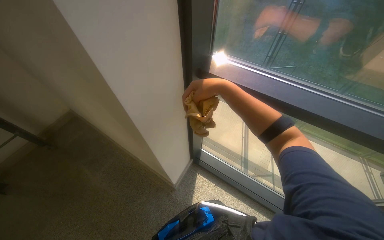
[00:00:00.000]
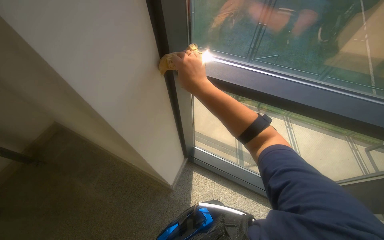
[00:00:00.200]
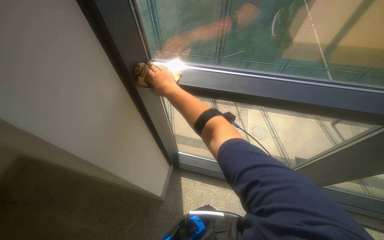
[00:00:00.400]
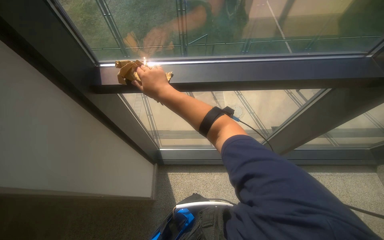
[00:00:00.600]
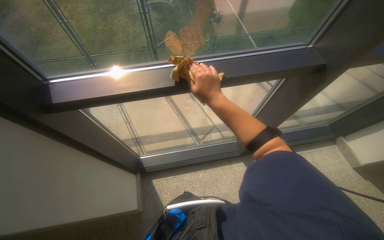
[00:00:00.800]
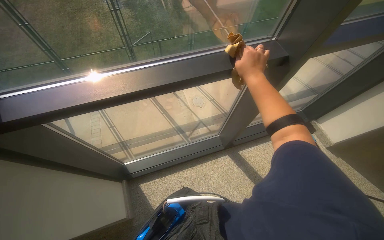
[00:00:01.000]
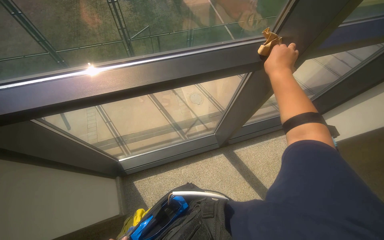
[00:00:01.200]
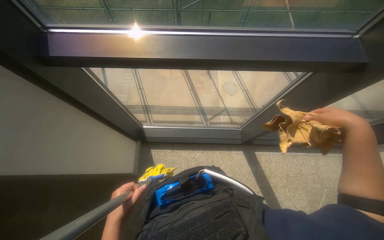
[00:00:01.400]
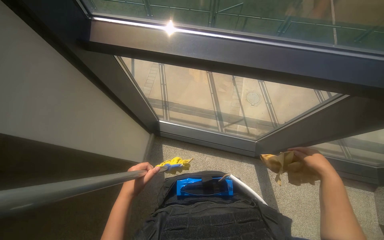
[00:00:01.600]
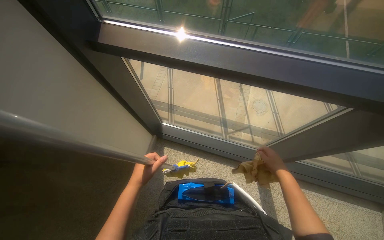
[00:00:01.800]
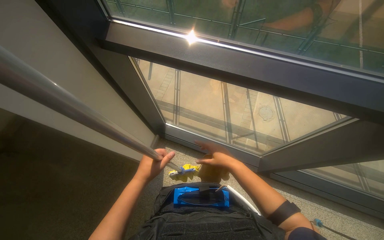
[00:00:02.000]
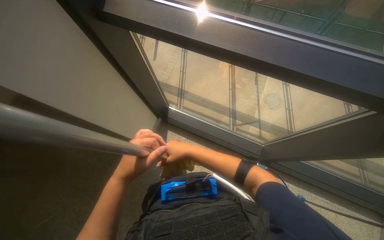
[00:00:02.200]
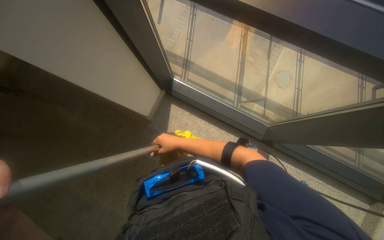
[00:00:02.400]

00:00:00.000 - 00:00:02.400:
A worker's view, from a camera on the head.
Job: wiping surfaces.
The whole recording: Wiping stair handrail. The worker wipes the metal handrail of the stairs with a yellow cloth.
00:00:00.000 - 00:00:01.200: The head turns to the right by roughly 30 degrees. The right hand moves to the right, roughly 35 cm.
00:00:01.200 - 00:00:02.400: The wearer looks some 45 degrees further to the left. The view tips downward by approximately 20 degrees.

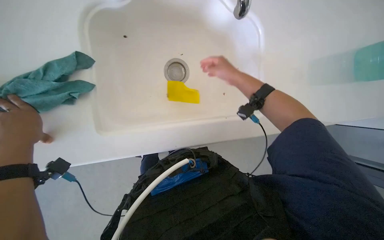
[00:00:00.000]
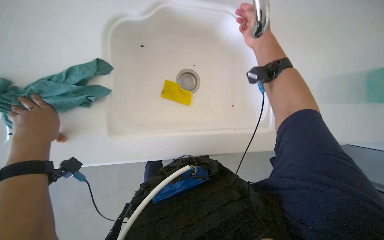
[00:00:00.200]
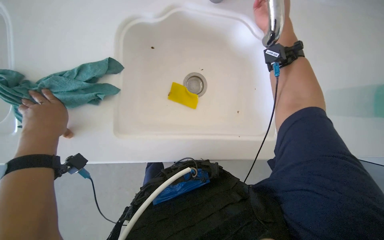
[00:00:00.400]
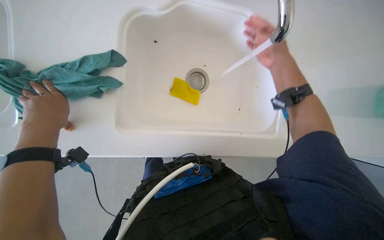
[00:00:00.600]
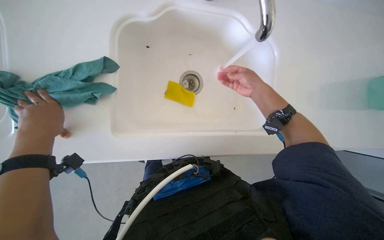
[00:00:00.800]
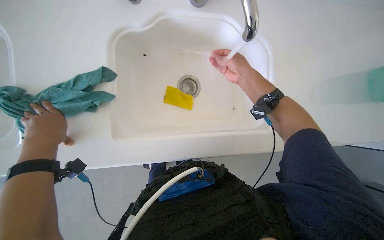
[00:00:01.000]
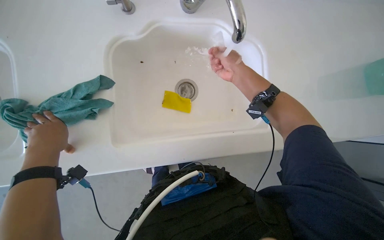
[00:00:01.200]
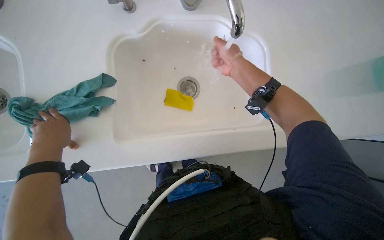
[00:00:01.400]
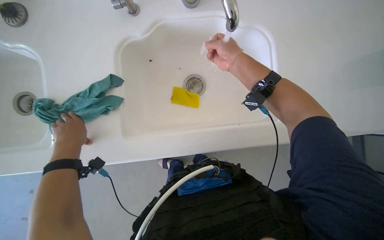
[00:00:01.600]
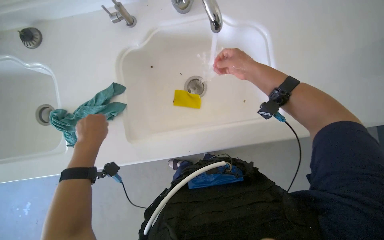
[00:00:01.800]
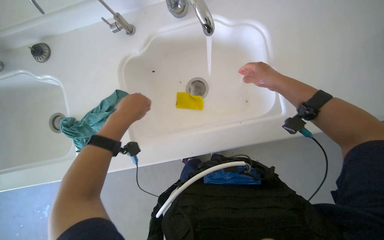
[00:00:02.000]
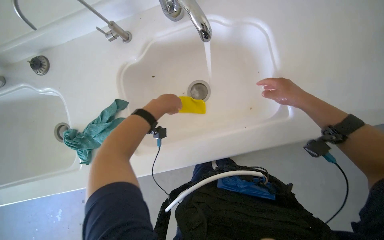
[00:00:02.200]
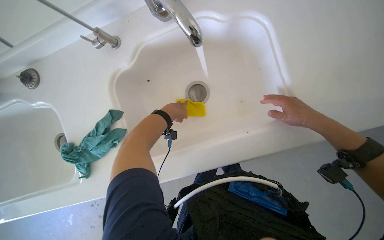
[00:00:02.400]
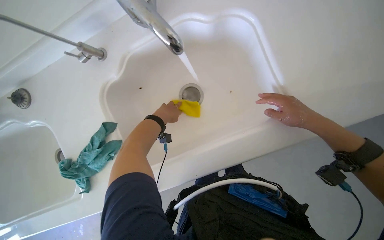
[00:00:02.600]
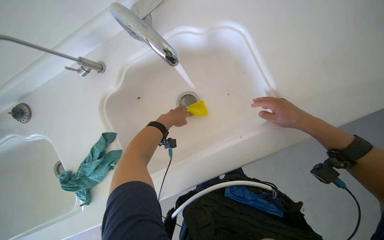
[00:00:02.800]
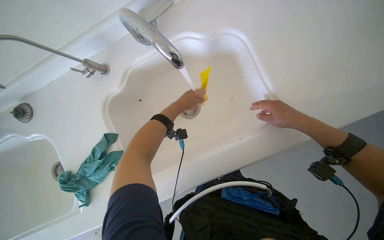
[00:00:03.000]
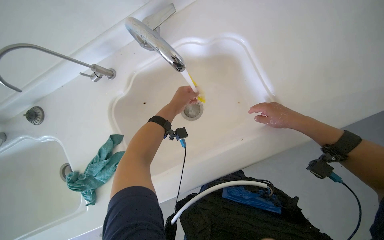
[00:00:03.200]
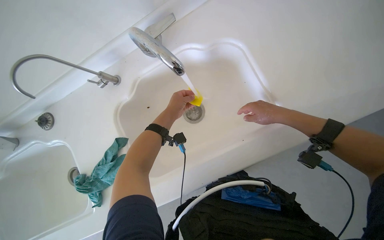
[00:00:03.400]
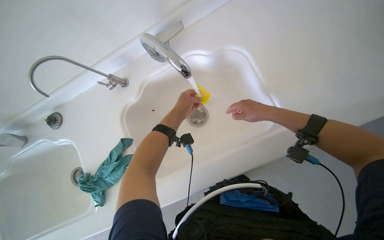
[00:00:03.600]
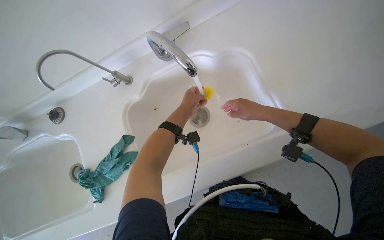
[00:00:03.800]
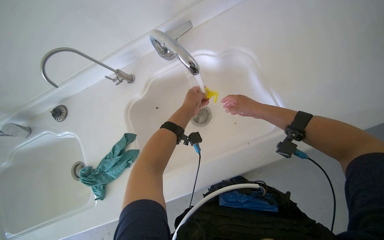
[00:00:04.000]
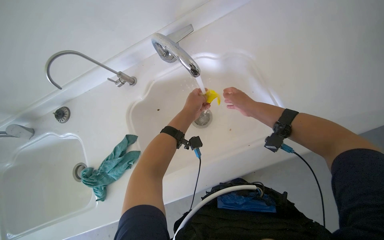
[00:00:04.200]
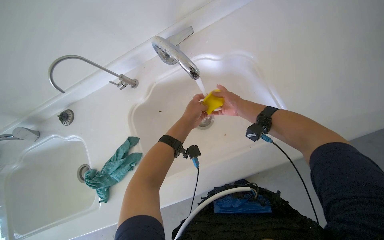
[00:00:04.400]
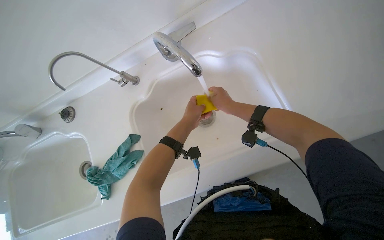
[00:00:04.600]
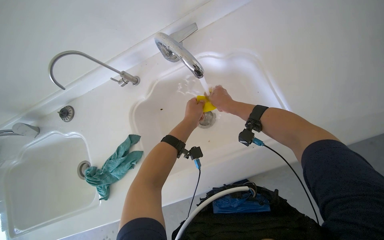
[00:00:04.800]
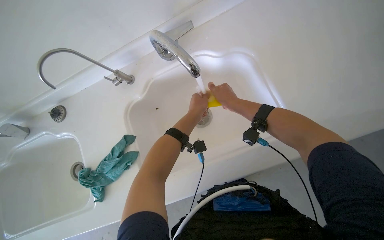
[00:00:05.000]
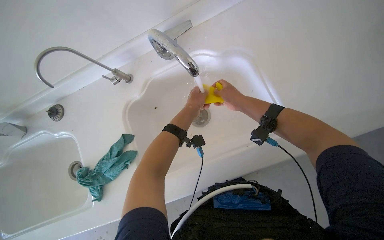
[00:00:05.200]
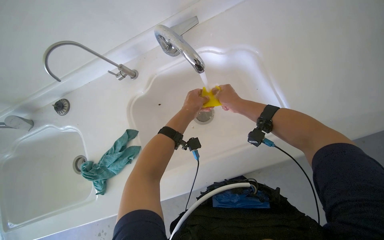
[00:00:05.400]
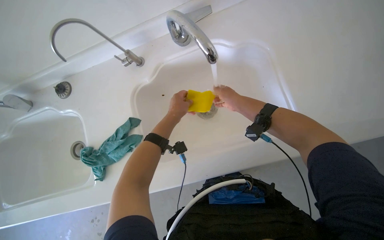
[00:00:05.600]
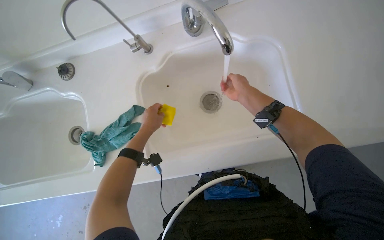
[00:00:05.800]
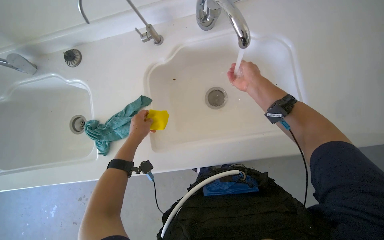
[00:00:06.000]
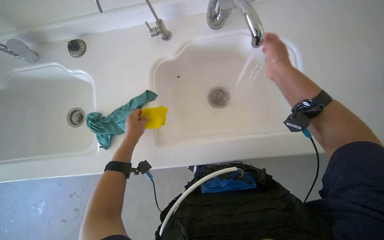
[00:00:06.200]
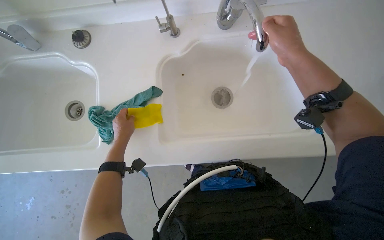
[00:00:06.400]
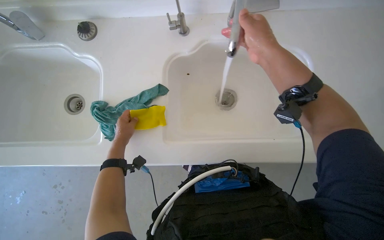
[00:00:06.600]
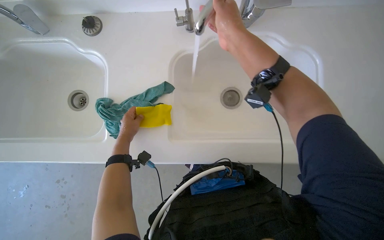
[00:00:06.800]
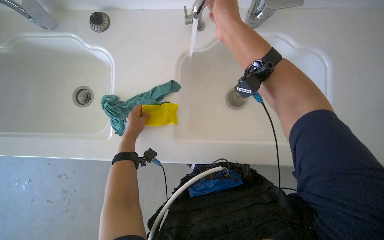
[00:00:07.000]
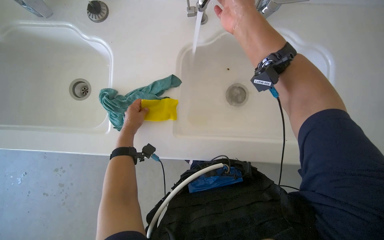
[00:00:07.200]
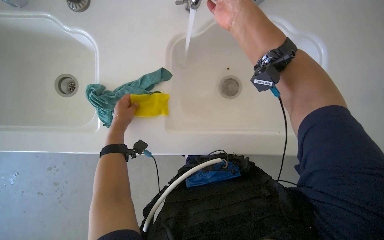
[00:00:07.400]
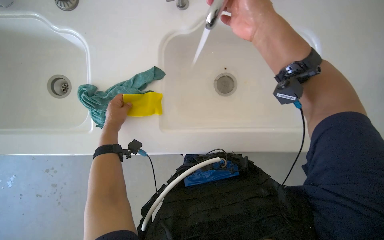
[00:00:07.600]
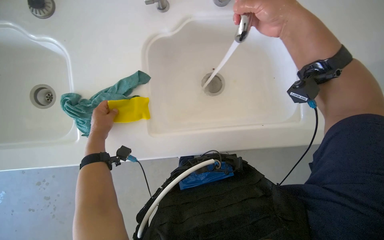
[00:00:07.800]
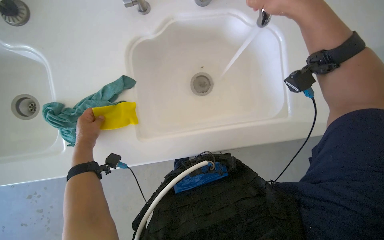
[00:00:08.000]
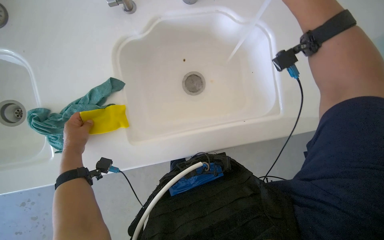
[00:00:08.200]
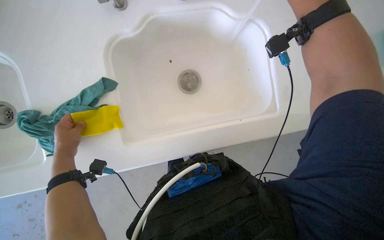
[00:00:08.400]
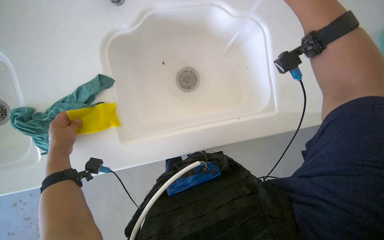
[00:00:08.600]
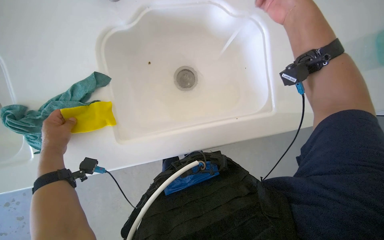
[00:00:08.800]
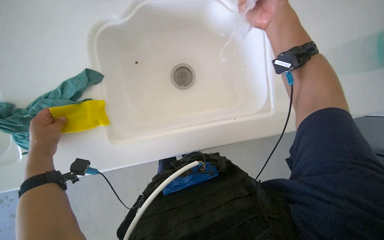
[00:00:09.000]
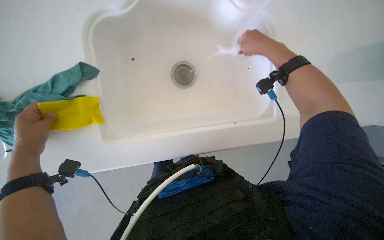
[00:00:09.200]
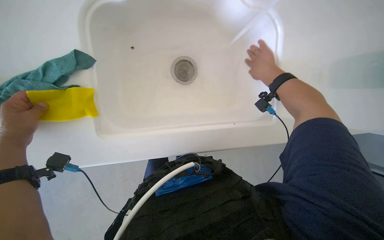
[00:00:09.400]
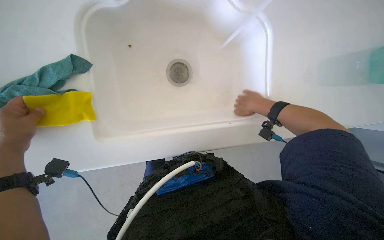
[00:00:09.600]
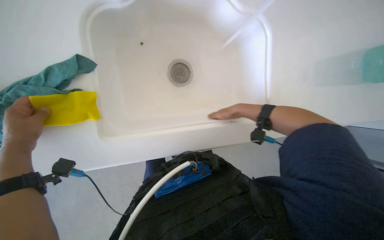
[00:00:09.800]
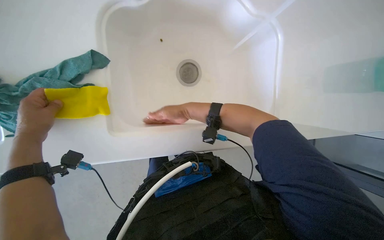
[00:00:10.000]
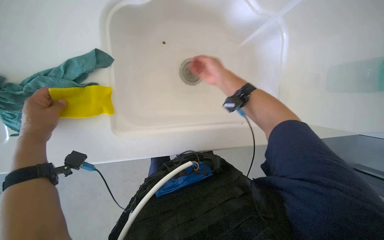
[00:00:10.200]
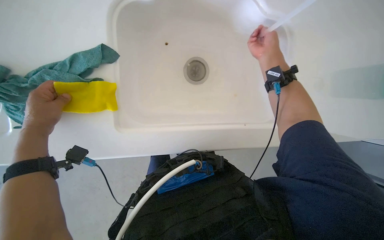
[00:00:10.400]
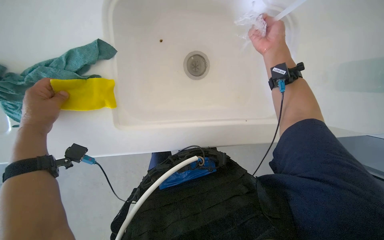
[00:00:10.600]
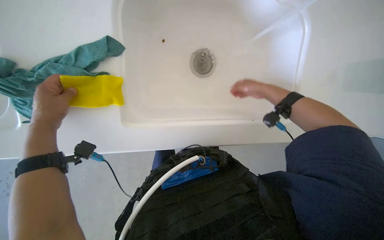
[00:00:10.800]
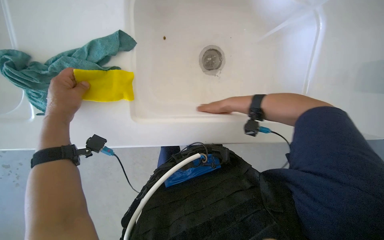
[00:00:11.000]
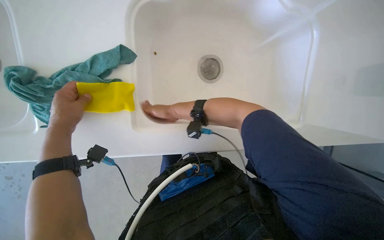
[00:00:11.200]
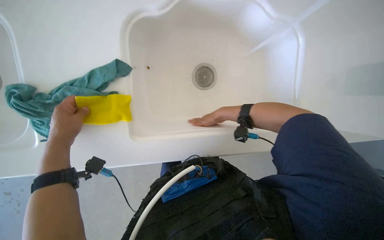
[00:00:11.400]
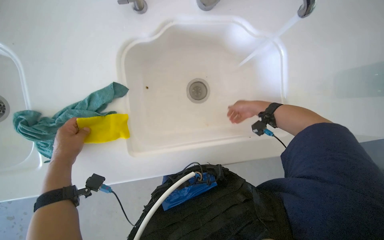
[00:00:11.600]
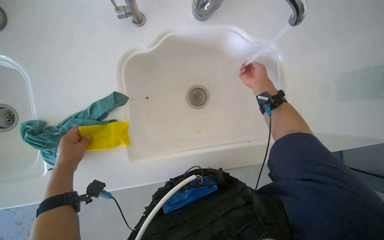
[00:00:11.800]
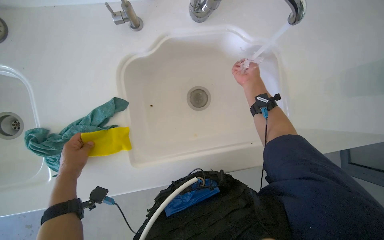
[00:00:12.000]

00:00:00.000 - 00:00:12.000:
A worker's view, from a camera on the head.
Job: cleaning kitchen.
The whole recording: Rinsing kitchen sink and sponge. The worker rinses the kitchen sink and sponge under running water.
00:00:00.000 - 00:00:01.600: The right hand heads nearer to the camera, covering some 10 cm, and goes up the picture and returns, roughly 15 cm each way.
00:00:01.600 - 00:00:03.000: The left hand moves to the right and up the picture, some 40 cm. Meanwhile the right hand is displaced to the right and down the picture by some 30 cm.
00:00:03.000 - 00:00:04.400: The right hand moves to the left, some 20 cm.
00:00:04.400 - 00:00:06.000: The left hand shifts roughly 20 cm to the left.
00:00:06.000 - 00:00:07.600: The right hand goes some 25 cm nearer to the camera and to the left. Meanwhile the left hand goes some 15 cm to the left.
00:00:07.600 - 00:00:09.000: The right hand travels to the right and back again, approximately 25 cm each way.
00:00:09.000 - 00:00:10.400: The right hand travels farther from the camera by approximately 20 cm, and reaches some 20 cm to the left, then returns.
00:00:10.400 - 00:00:12.000: The right hand travels to the left and back again, about 30 cm each way.

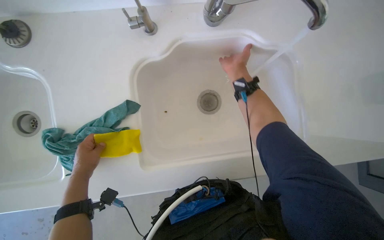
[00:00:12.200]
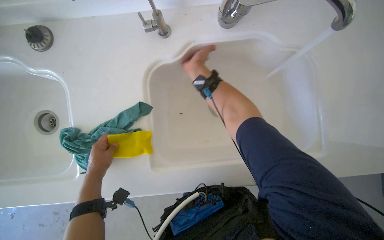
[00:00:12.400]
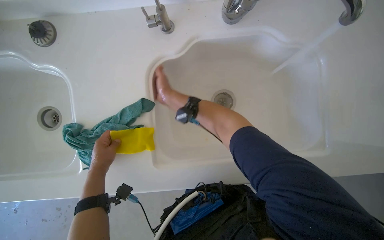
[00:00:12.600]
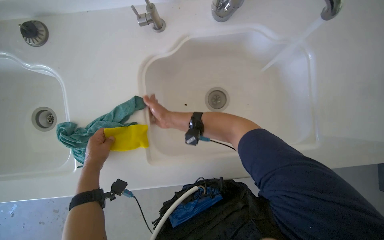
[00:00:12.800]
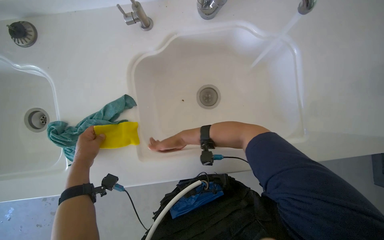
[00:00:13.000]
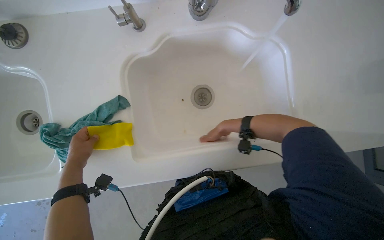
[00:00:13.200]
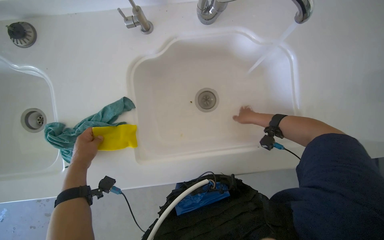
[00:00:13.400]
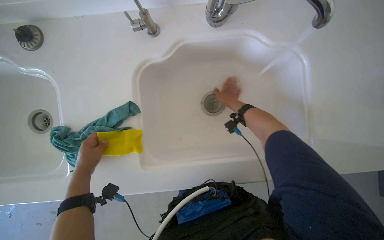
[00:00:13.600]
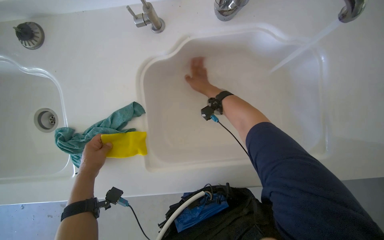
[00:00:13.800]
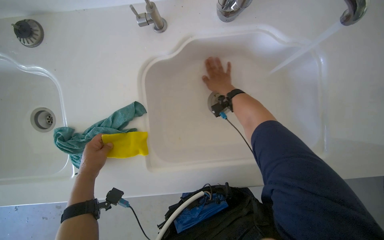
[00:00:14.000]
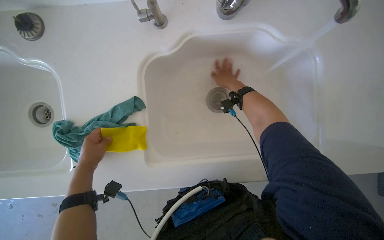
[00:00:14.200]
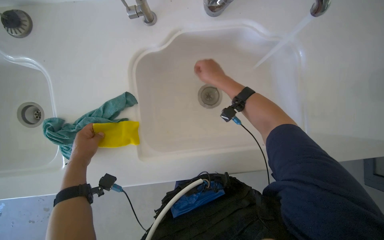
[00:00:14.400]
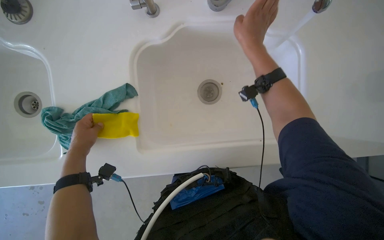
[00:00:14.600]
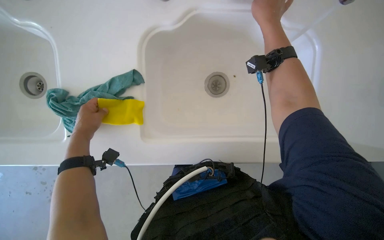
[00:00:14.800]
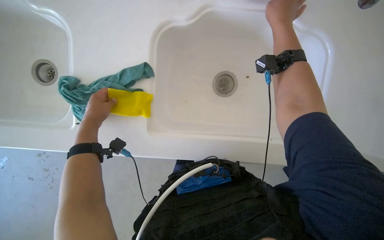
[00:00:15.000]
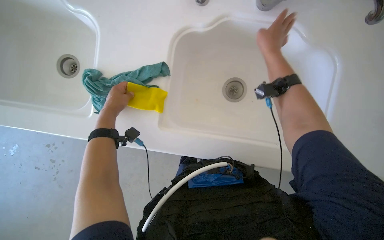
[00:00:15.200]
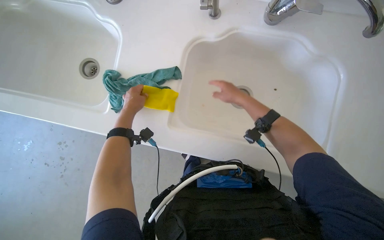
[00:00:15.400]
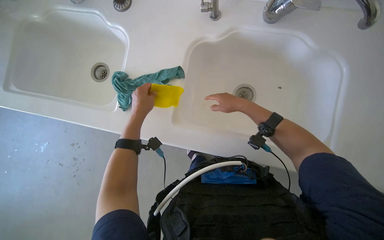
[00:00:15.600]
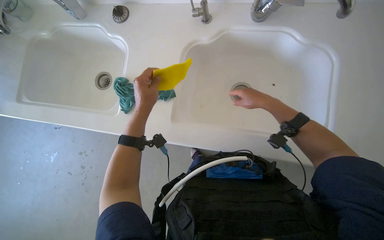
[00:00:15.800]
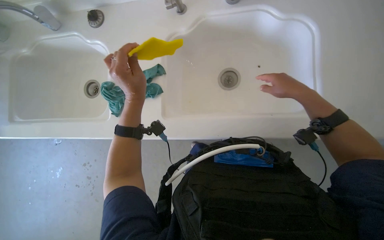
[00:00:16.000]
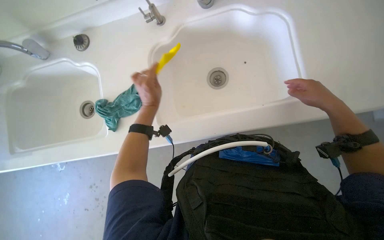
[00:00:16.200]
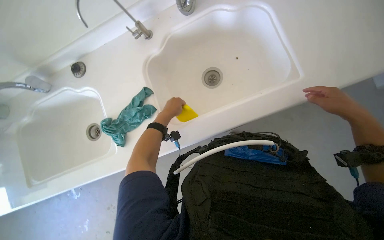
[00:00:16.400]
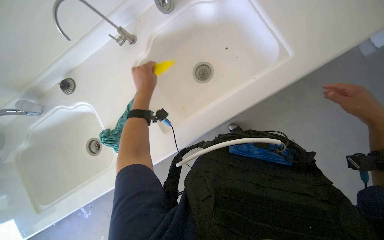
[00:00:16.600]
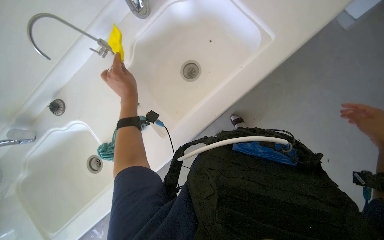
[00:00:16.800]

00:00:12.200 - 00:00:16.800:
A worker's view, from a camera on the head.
Job: cleaning kitchen.
The whole recording: Rinsing kitchen sink and sponge. The worker rinses the kitchen sink and sponge under running water.
00:00:12.200 - 00:00:13.800: The right hand swings left and right, roughly 35 cm each way, with 2 reversals.
00:00:13.800 - 00:00:15.200: The right hand moves to the right, approximately 10 cm.
00:00:15.200 - 00:00:16.800: Everything in view rotates about 50 degrees counterclockwise.
